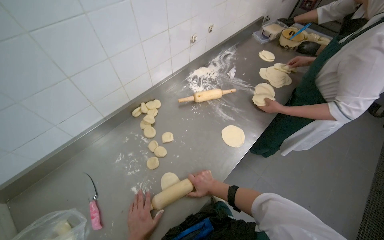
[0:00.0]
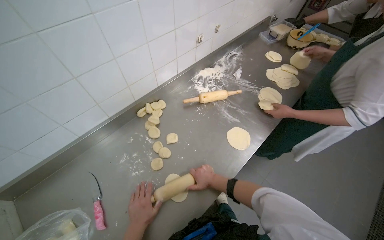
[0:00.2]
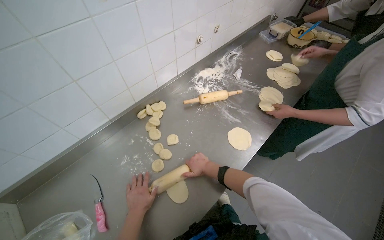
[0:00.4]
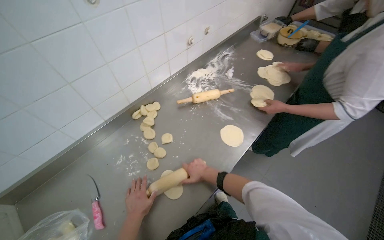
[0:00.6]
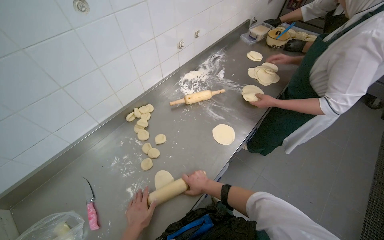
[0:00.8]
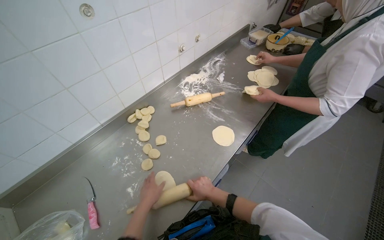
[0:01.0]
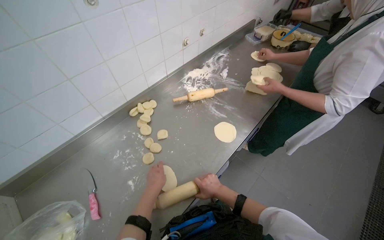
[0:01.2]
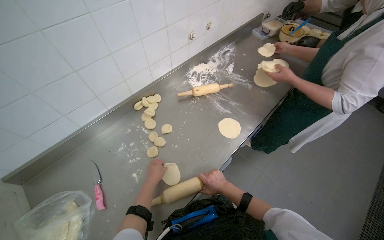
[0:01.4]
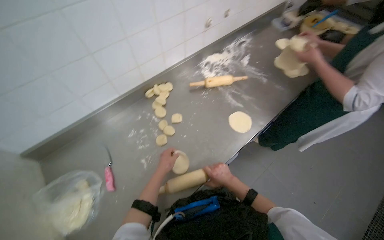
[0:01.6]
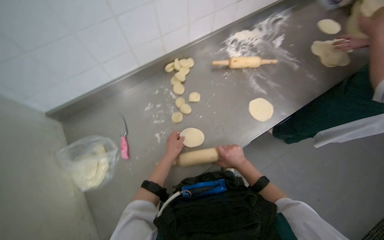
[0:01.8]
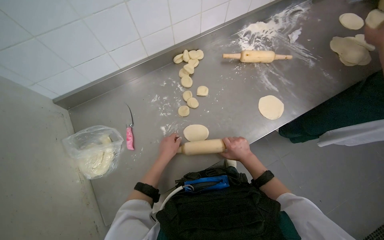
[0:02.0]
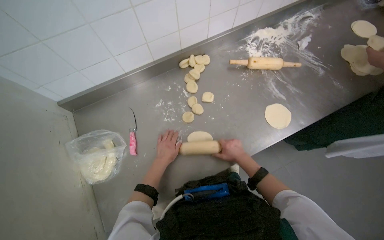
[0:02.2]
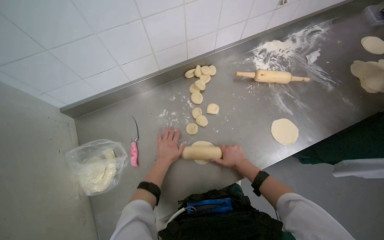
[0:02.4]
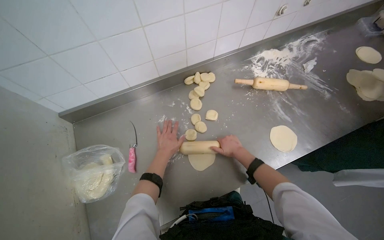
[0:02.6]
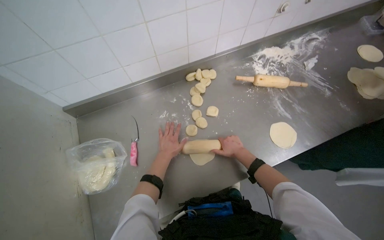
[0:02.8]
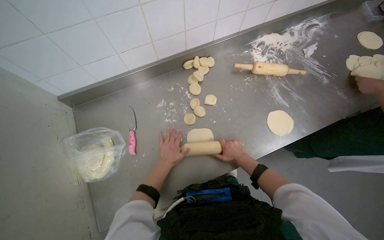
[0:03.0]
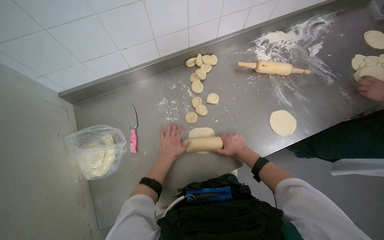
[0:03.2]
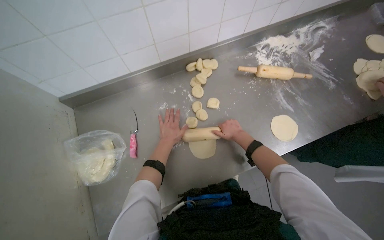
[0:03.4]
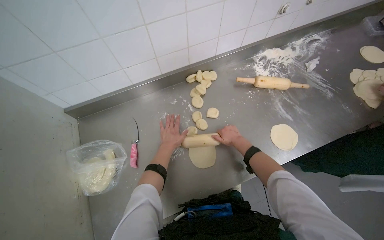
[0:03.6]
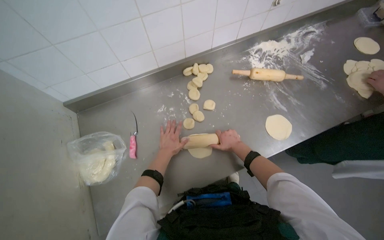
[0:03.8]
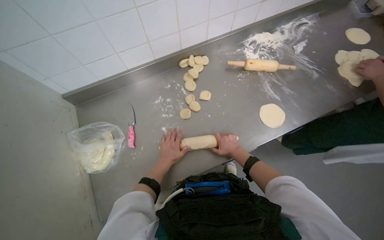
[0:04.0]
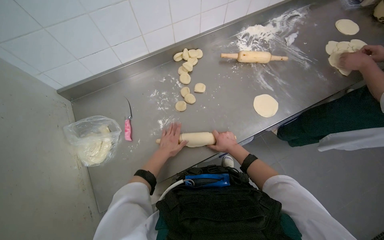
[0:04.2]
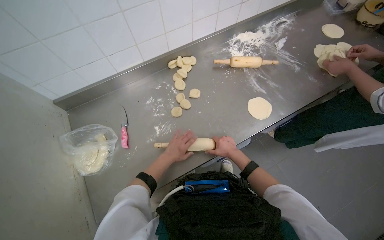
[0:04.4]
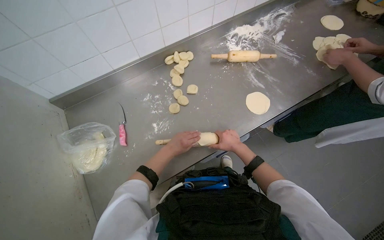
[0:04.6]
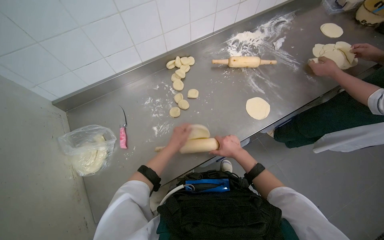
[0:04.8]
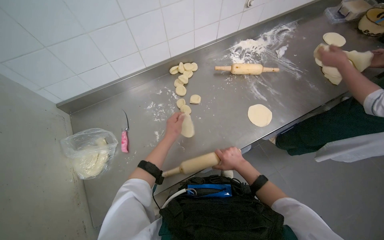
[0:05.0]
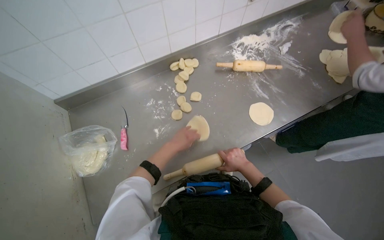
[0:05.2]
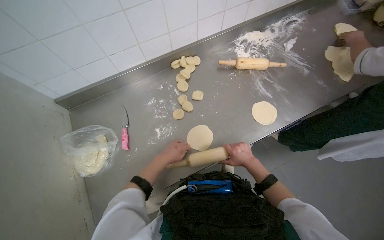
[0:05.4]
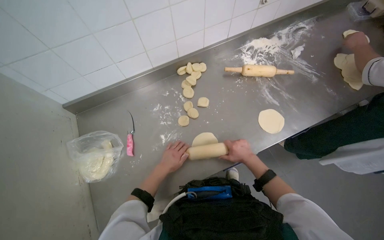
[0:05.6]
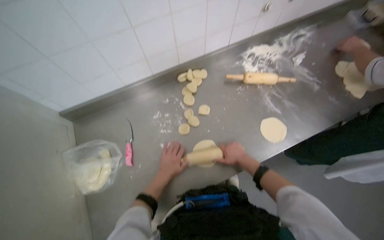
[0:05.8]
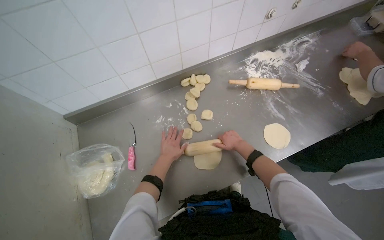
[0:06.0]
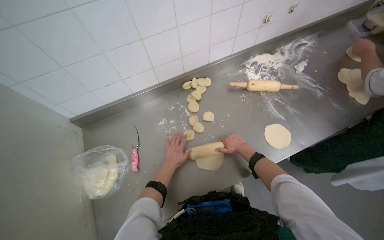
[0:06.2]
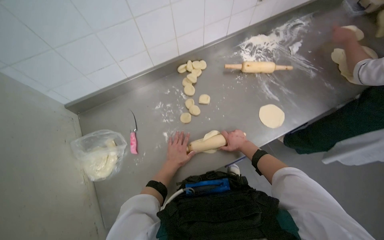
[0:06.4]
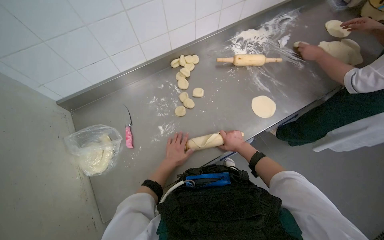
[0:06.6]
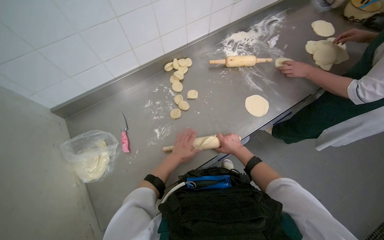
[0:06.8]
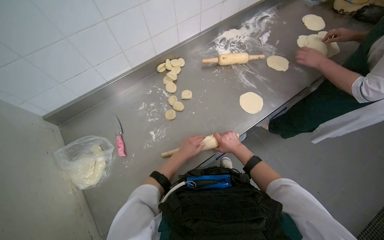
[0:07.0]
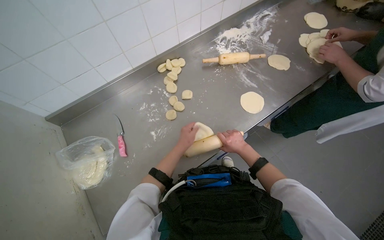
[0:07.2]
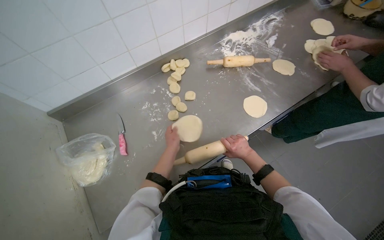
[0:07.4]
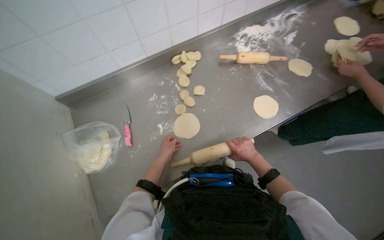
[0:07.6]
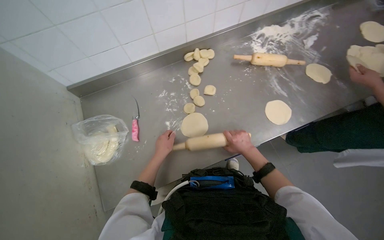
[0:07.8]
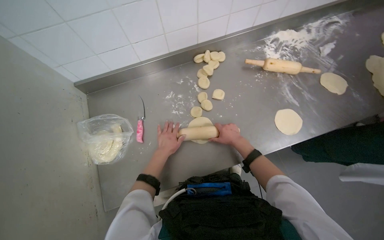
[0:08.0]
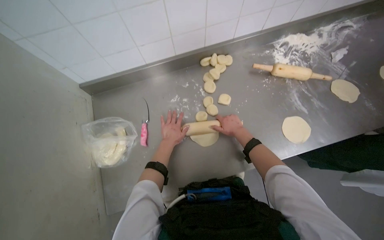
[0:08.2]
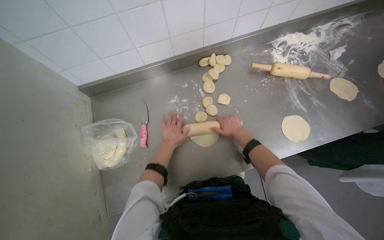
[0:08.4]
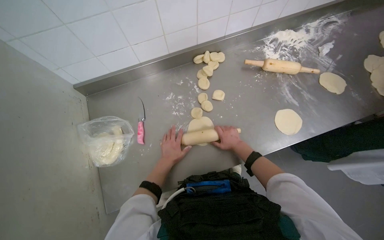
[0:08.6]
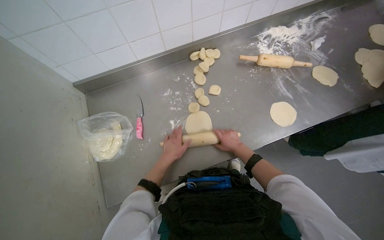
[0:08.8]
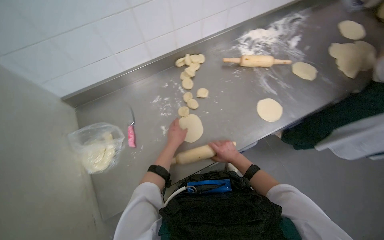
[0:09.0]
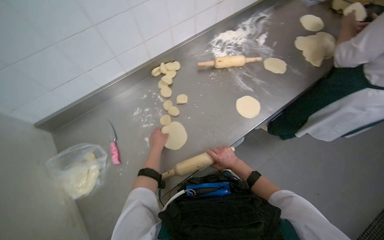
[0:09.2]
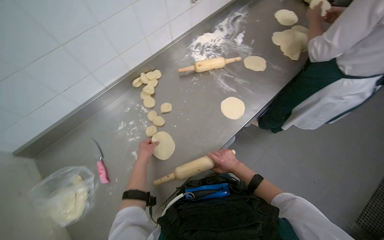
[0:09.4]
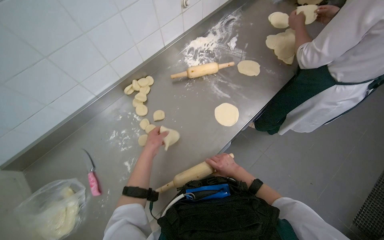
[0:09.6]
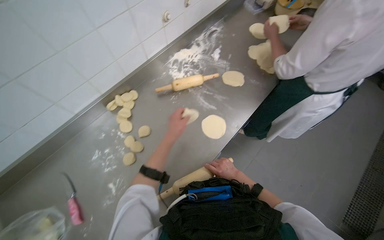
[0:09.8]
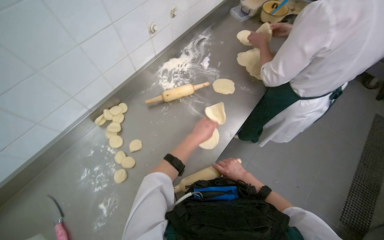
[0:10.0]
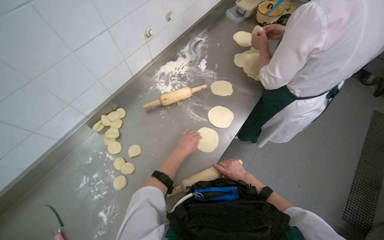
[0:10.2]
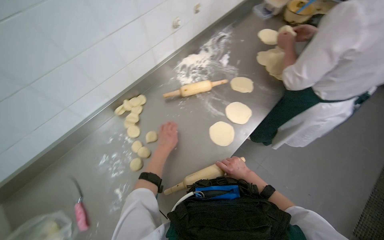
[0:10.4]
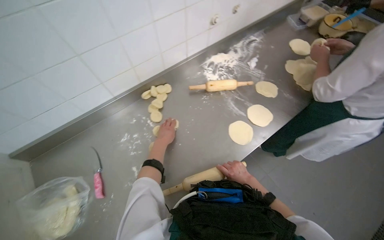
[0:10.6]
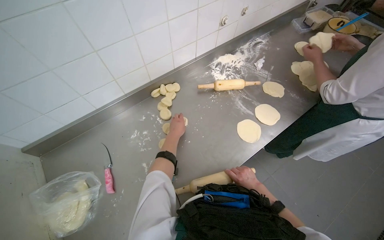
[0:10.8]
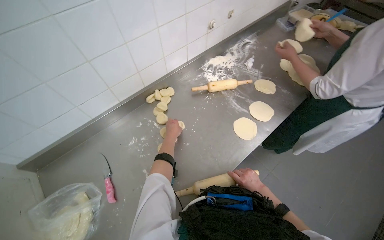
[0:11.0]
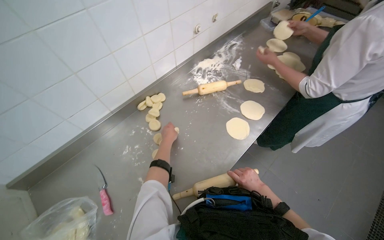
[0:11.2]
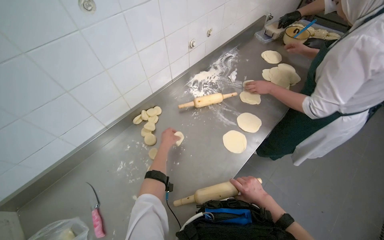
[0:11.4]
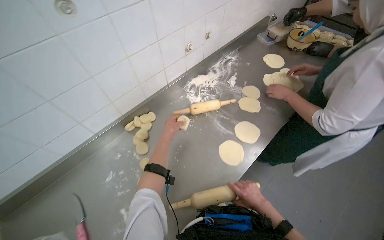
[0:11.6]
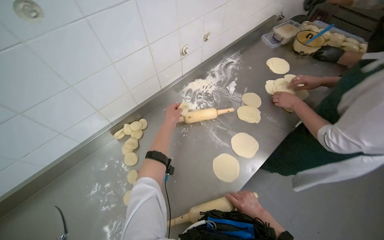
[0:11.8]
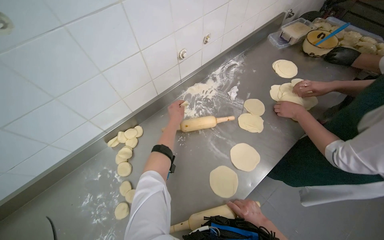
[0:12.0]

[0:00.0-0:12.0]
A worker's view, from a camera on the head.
Job: preparing food.
The whole recording: Rolling dough pieces with rolling pin. The worker rolls small pieces of dough into flat circles using a rolling pin on a metal counter.
0:00.0 to 0:01.6: The left hand shifts approximately 10 cm up the picture.
0:01.6 to 0:03.0: The right hand heads up the picture, covering roughly 10 cm.
0:04.4 to 0:06.0: The left hand swings up and down the picture, roughly 15 cm each way, with 2 reversals.
0:07.6 to 0:09.0: The left hand goes up and down the picture, about 10 cm each way, reversing 2 times.
0:09.0 to 0:10.4: The left hand travels to the left and back again, some 5 cm each way.
0:10.4 to 0:12.0: The left hand goes approximately 25 cm up the picture.

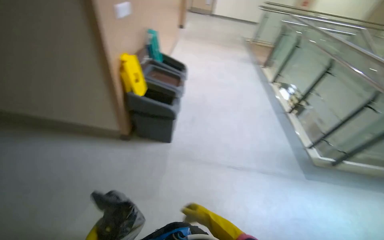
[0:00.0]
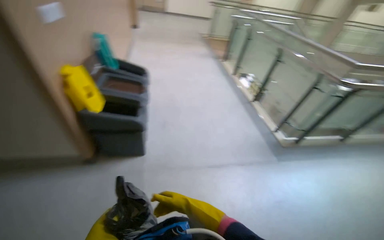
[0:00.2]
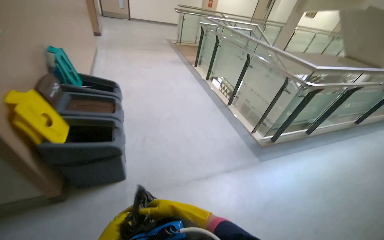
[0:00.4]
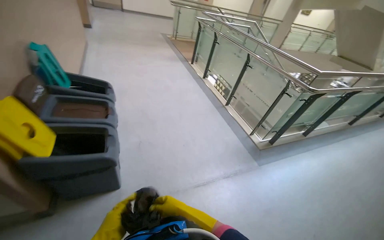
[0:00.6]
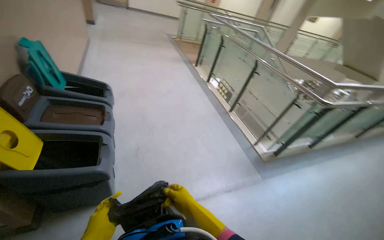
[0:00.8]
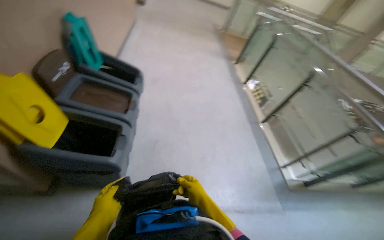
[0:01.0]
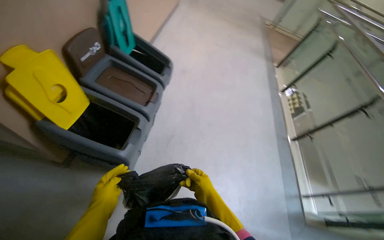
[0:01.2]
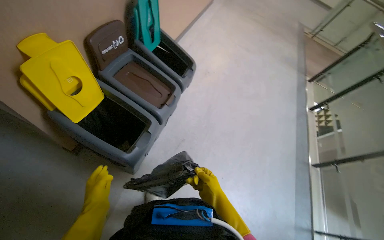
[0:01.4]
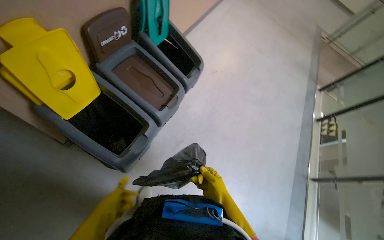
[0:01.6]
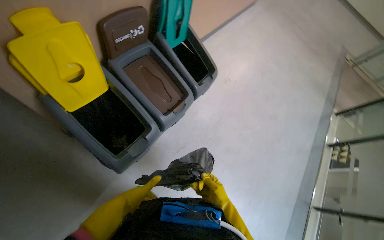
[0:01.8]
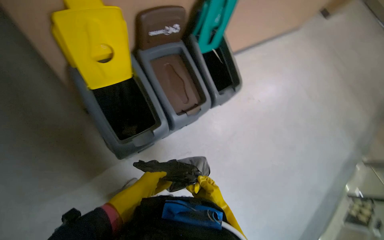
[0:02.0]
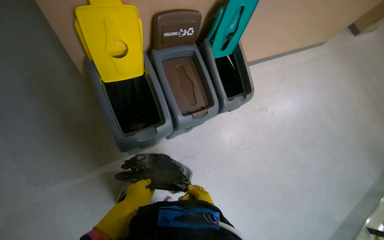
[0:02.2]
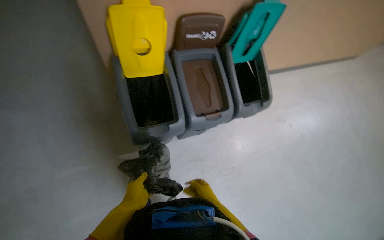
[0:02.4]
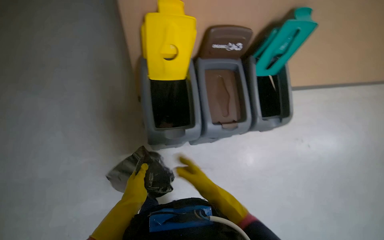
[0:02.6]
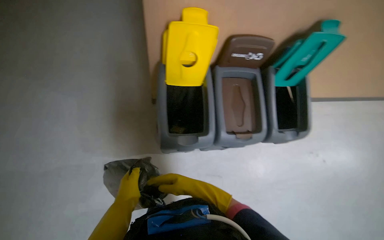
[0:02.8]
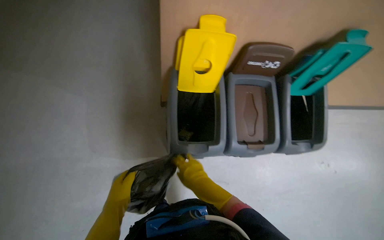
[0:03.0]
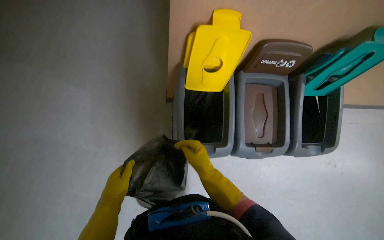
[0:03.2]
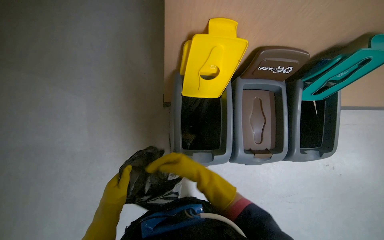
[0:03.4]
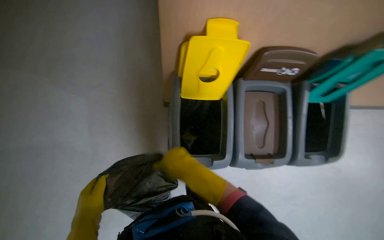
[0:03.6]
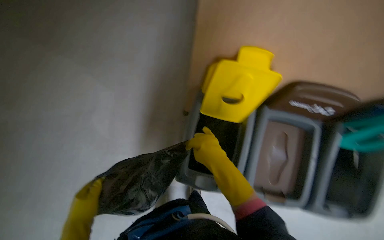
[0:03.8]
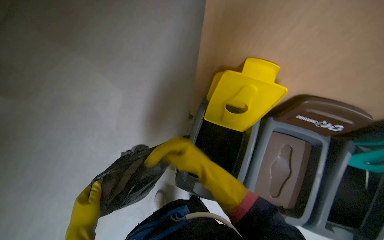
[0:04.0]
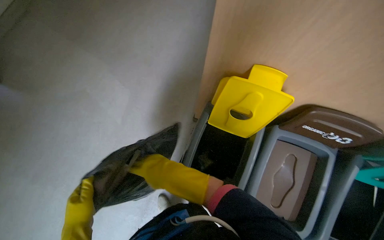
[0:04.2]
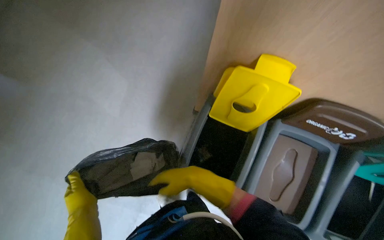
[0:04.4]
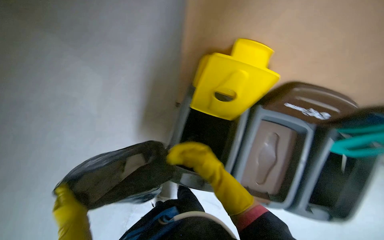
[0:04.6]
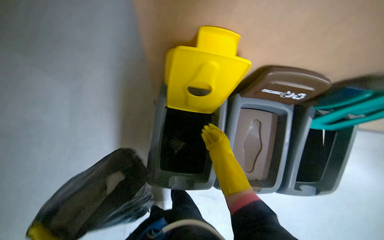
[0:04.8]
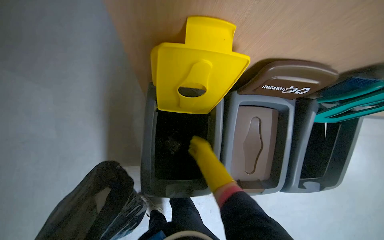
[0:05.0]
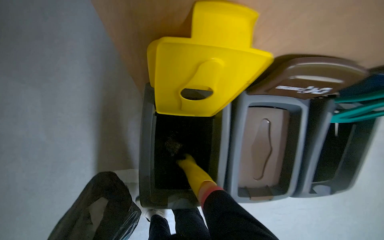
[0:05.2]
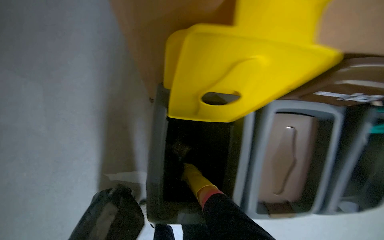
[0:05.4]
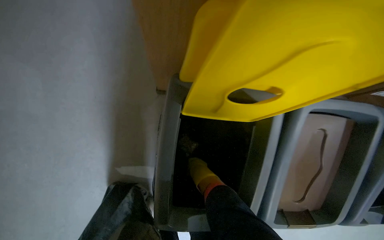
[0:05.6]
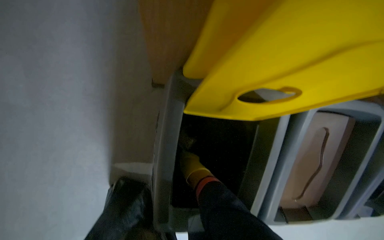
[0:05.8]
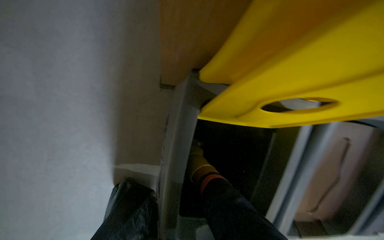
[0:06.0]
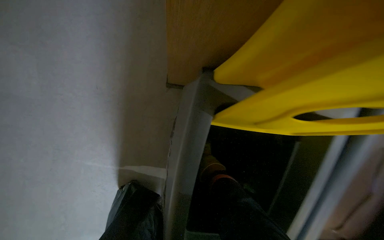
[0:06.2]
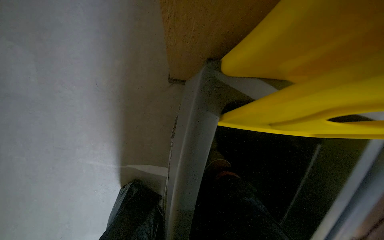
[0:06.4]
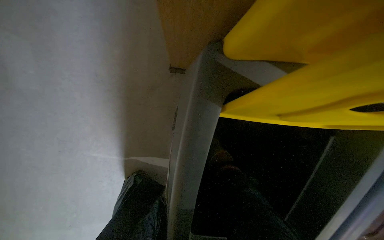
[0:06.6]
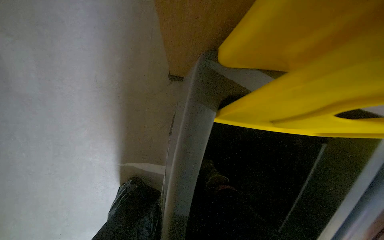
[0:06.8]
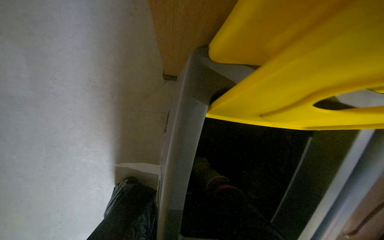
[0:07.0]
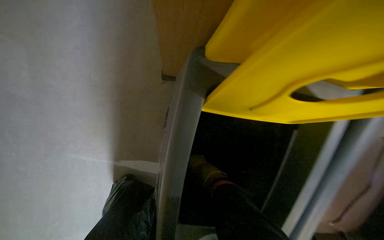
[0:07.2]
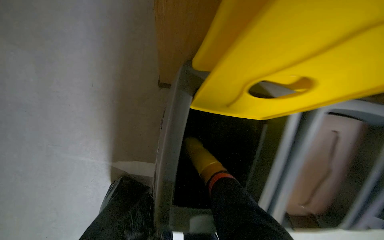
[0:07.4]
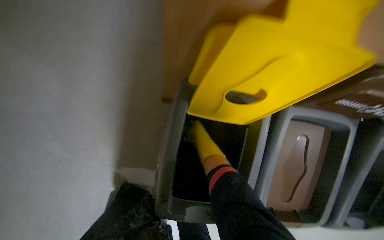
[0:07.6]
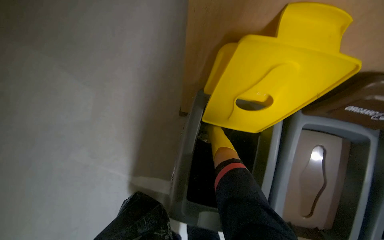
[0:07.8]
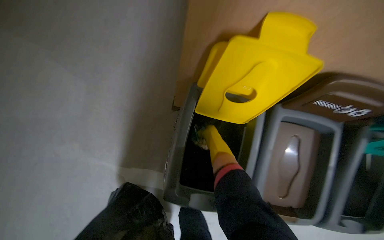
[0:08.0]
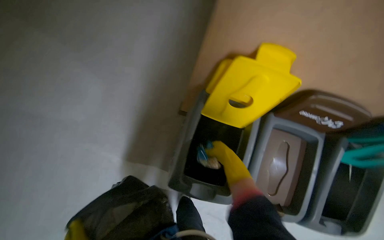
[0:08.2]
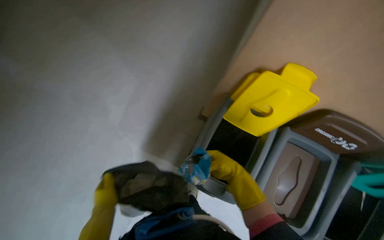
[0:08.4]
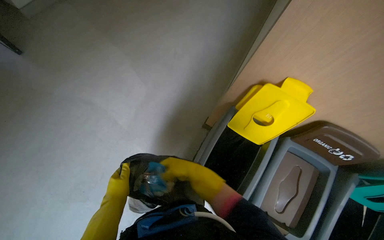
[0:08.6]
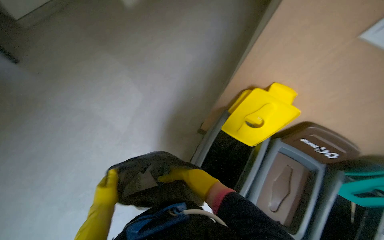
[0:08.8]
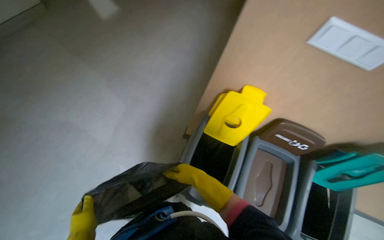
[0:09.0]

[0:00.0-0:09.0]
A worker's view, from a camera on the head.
Job: managing trash.
The whole recording: Collecting and sorting trash into bins. The worker collects a trash bag and sorts its contents into recycling bins.
0:00.0 to 0:01.6: The camera travels roughly 1 m. The scene rotates clockwise by roughly 25 degrees.
0:01.6 to 0:03.0: The head turns to the left by roughly 55 degrees.
0:03.0 to 0:04.4: The wearer's head swings about 25 degrees to the left.
0:04.4 to 0:06.0: The camera pitches downward, by roughly 20 degrees. The right hand moves farther from the camera, roughly 40 cm.
0:07.6 to 0:09.0: The camera travels approximately 50 cm. The view tilts some 25 degrees upward.
